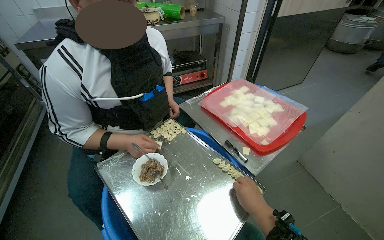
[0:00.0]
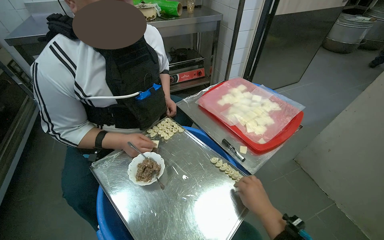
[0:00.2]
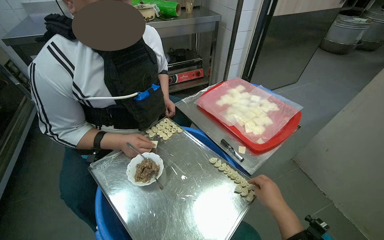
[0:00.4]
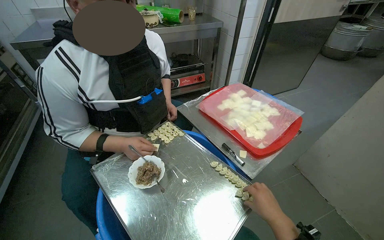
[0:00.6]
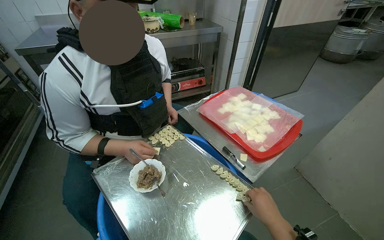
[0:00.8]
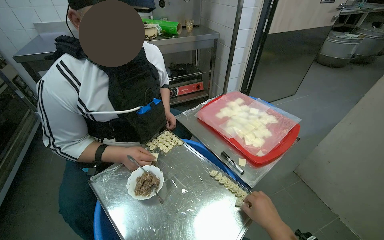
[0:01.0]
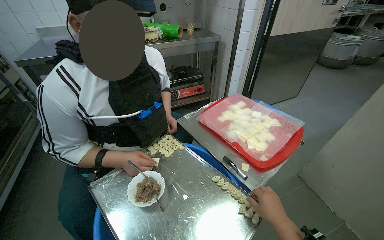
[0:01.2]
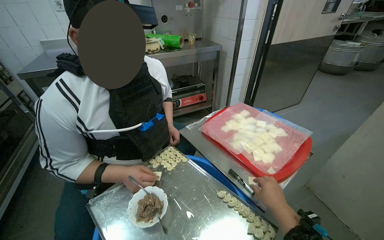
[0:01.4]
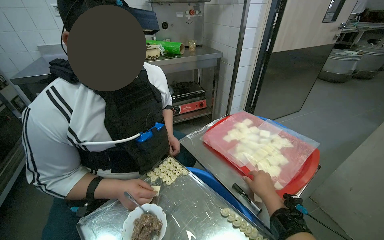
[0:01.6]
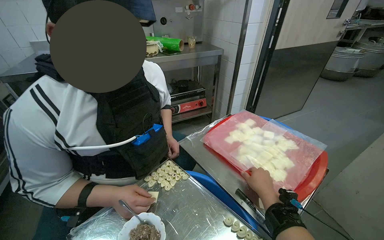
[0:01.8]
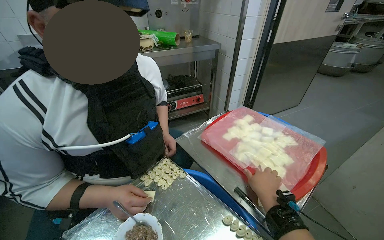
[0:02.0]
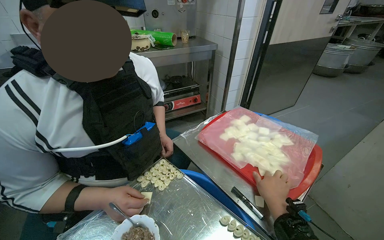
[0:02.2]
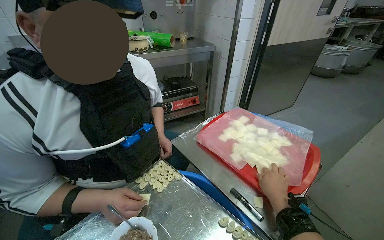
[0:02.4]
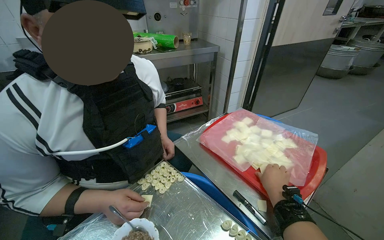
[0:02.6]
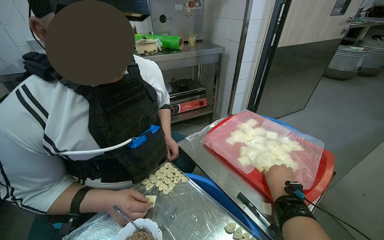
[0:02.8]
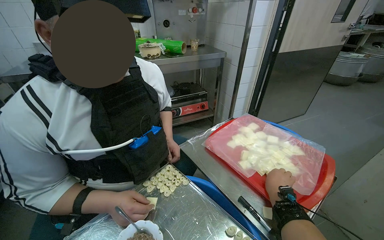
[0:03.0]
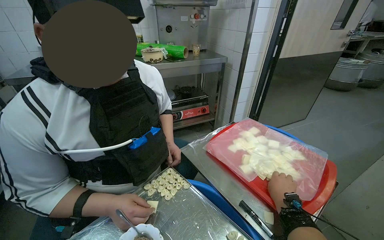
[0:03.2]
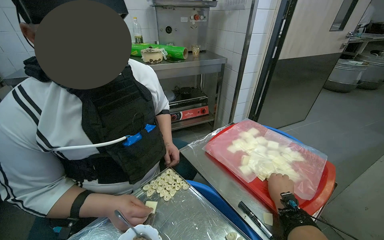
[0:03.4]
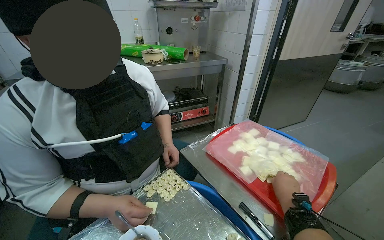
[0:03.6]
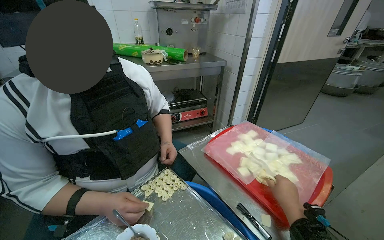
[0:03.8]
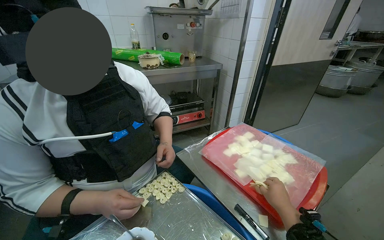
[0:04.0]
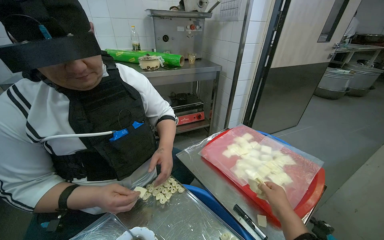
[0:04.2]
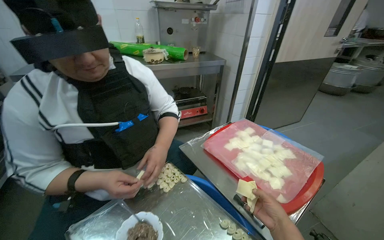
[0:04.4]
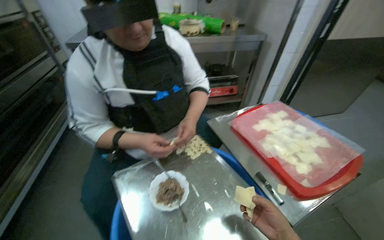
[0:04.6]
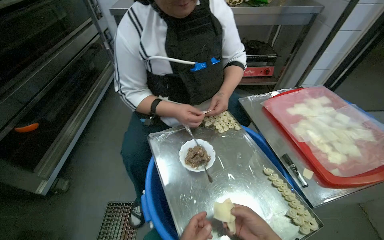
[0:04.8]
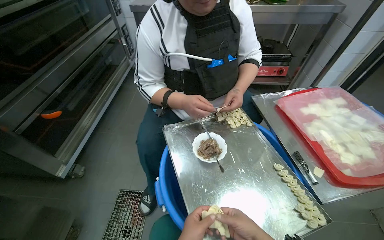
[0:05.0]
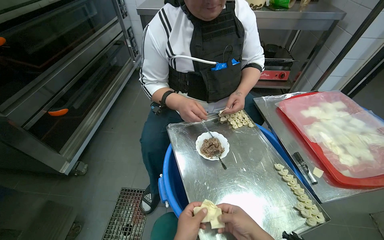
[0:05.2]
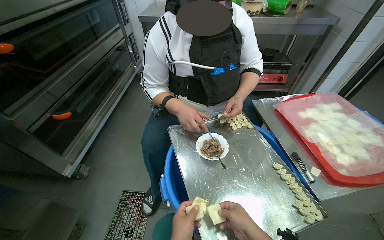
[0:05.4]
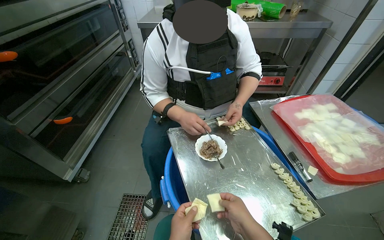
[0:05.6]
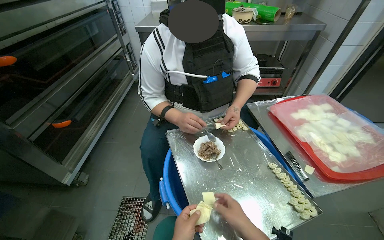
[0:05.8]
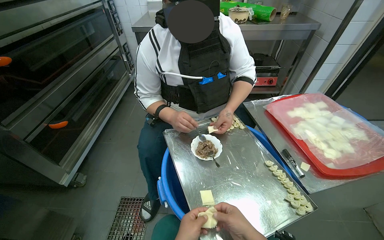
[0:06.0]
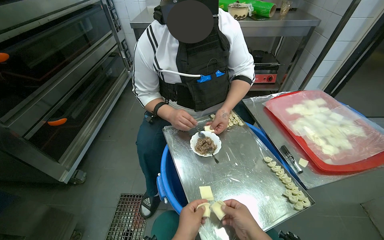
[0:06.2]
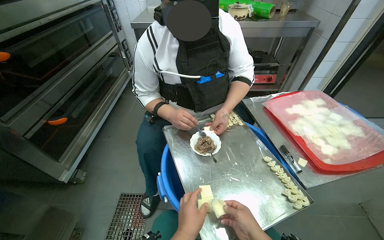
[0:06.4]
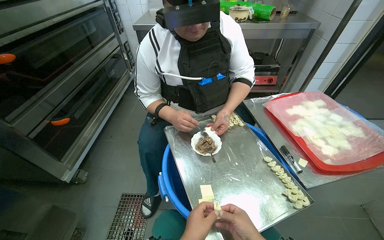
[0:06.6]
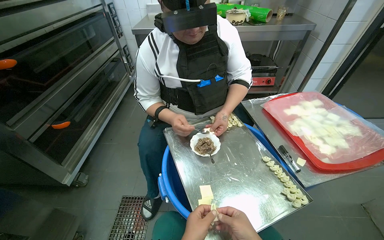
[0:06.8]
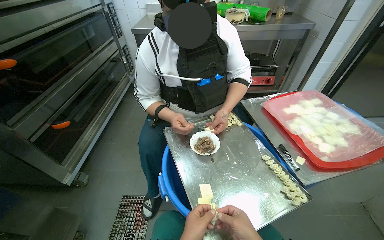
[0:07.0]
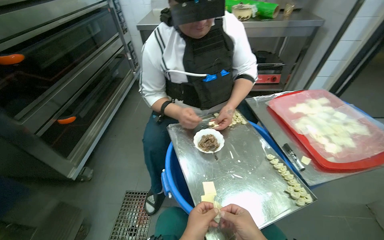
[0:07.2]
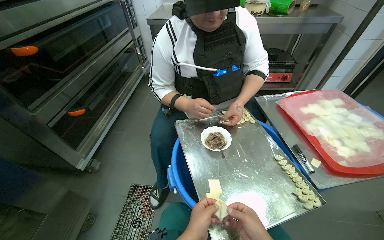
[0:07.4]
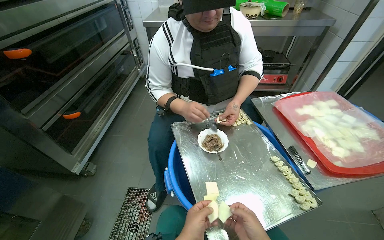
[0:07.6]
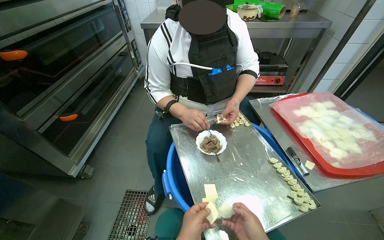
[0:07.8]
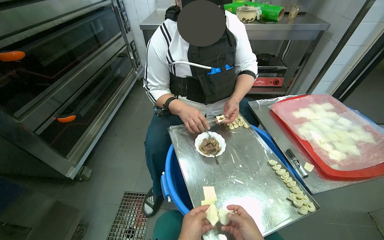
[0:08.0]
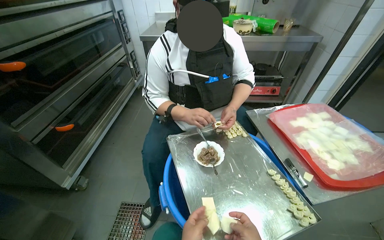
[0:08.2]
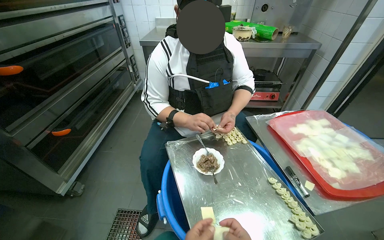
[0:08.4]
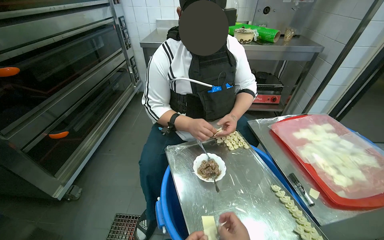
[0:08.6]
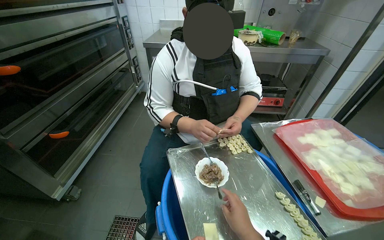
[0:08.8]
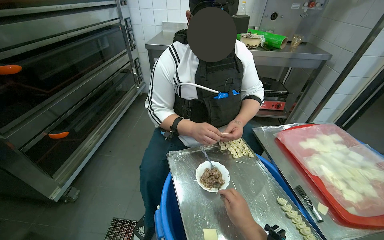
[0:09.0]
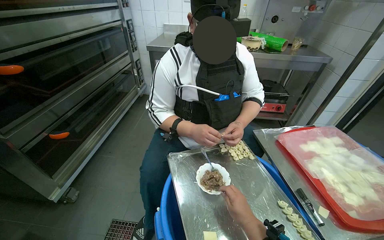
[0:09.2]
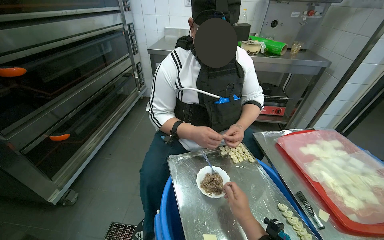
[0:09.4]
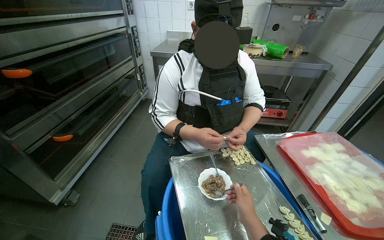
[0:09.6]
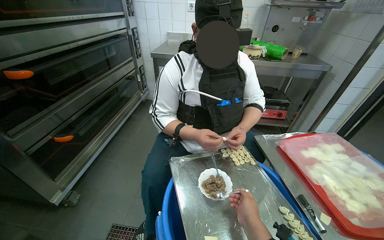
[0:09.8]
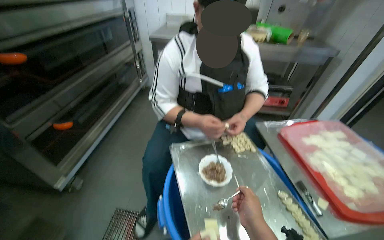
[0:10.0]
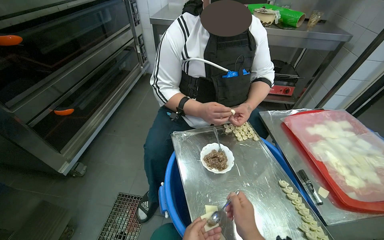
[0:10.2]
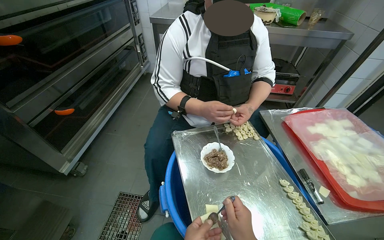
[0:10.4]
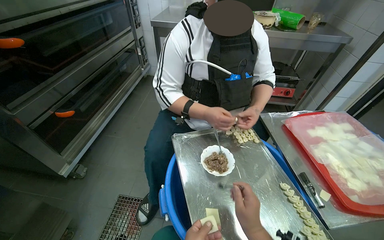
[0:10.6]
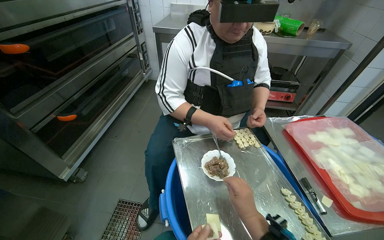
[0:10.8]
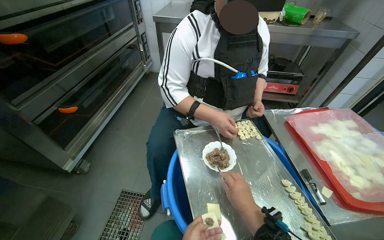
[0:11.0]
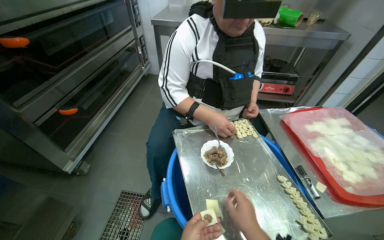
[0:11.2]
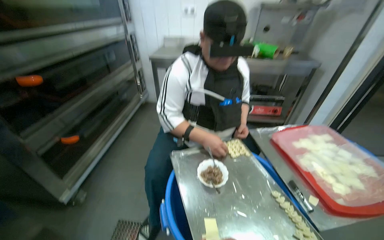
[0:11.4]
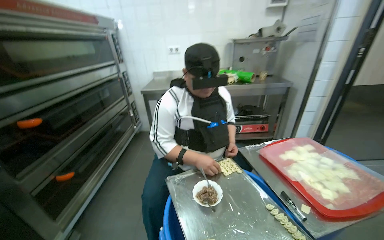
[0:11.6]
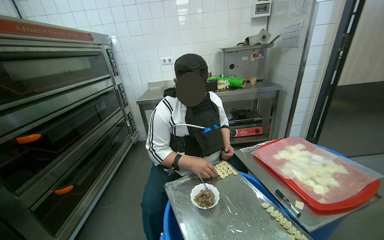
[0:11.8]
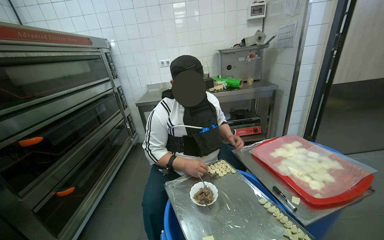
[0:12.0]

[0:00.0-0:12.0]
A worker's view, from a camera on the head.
Job: preparing food.
The whole recording: Preparing dumplings with filling. The worker continues to prepare dumplings by adding filling to dough pieces and shaping them.
0:00.0 to 0:01.6: The right hand travels farther from the camera by some 15 cm.
0:03.0 to 0:04.4: The right hand shifts some 10 cm nearer to the camera.
0:04.4 to 0:06.0: The head turns to the left by roughly 20 degrees.
0:10.4 to 0:12.0: The view tilts some 25 degrees upward.

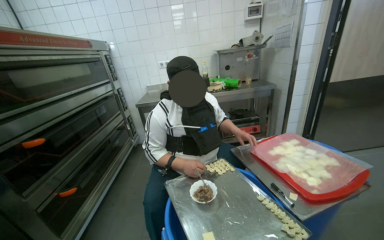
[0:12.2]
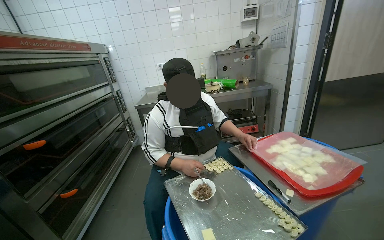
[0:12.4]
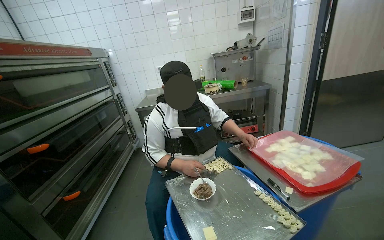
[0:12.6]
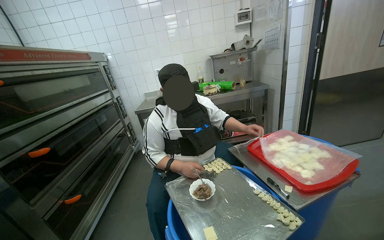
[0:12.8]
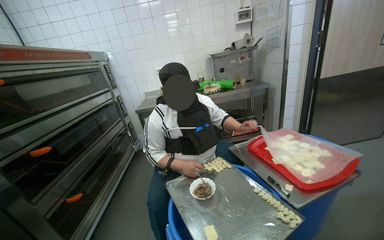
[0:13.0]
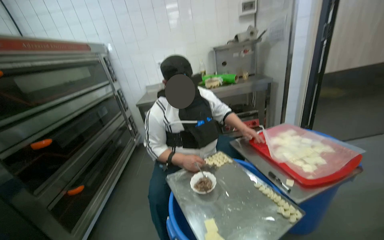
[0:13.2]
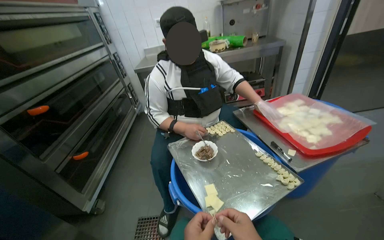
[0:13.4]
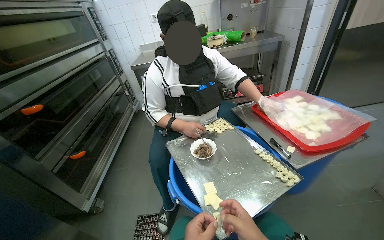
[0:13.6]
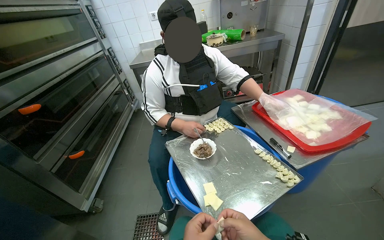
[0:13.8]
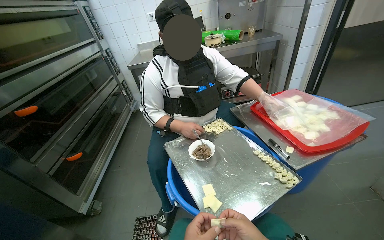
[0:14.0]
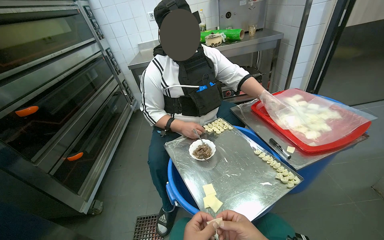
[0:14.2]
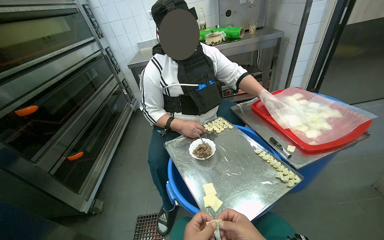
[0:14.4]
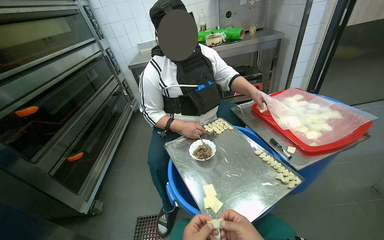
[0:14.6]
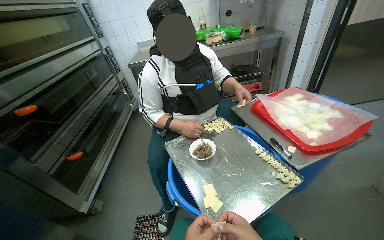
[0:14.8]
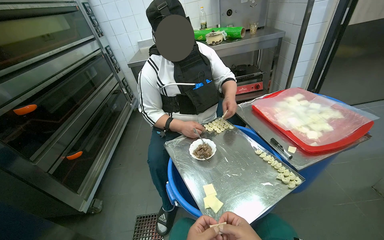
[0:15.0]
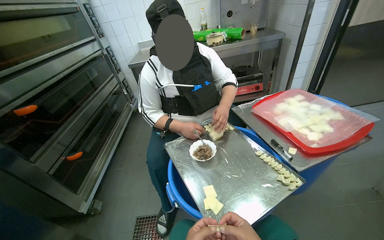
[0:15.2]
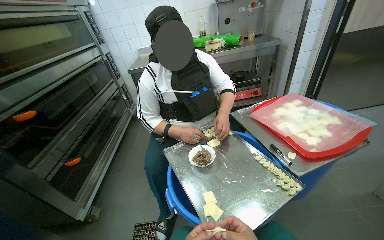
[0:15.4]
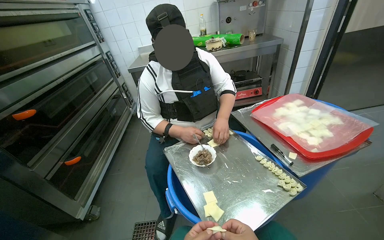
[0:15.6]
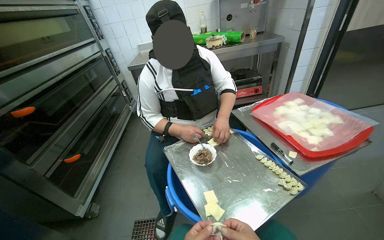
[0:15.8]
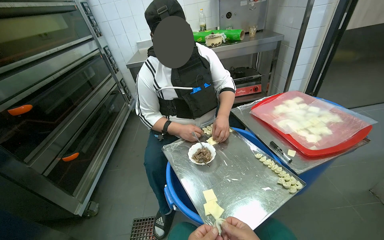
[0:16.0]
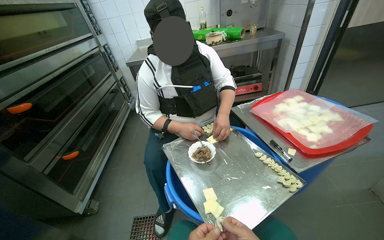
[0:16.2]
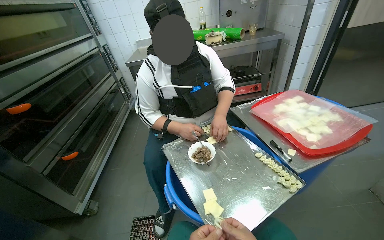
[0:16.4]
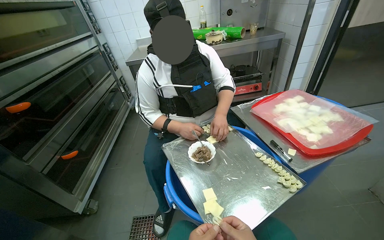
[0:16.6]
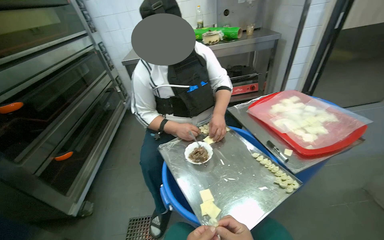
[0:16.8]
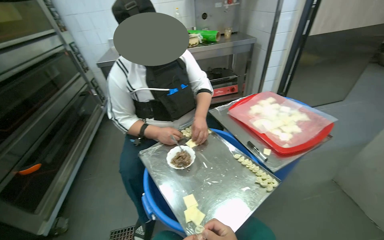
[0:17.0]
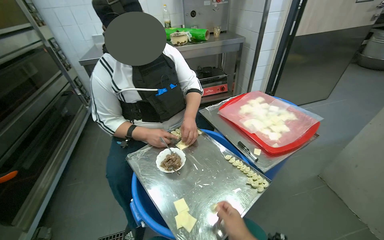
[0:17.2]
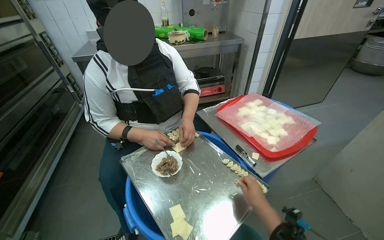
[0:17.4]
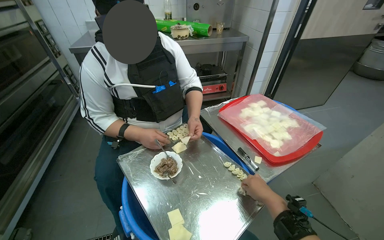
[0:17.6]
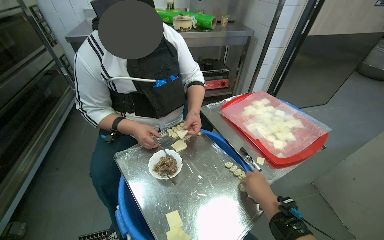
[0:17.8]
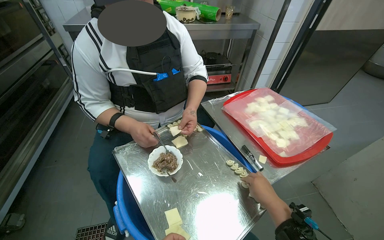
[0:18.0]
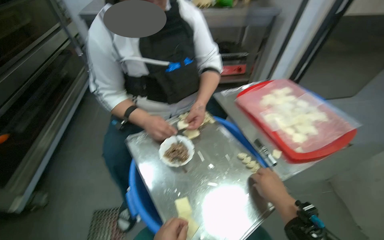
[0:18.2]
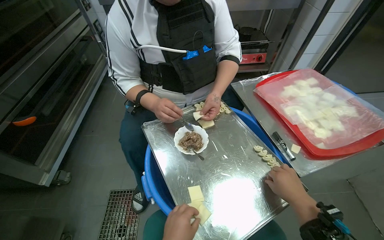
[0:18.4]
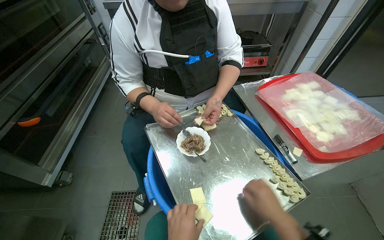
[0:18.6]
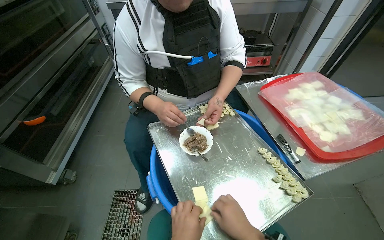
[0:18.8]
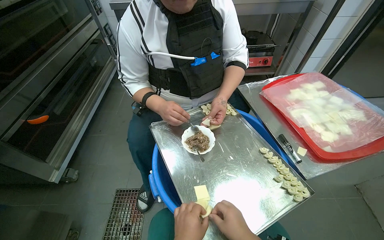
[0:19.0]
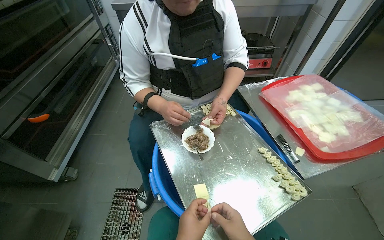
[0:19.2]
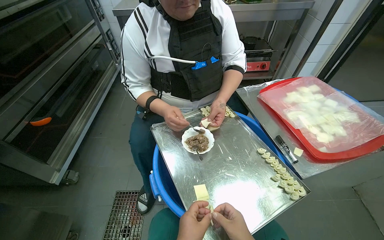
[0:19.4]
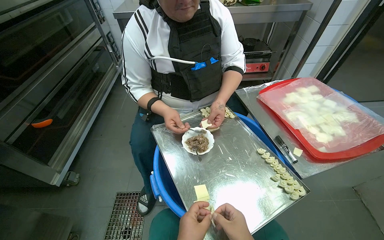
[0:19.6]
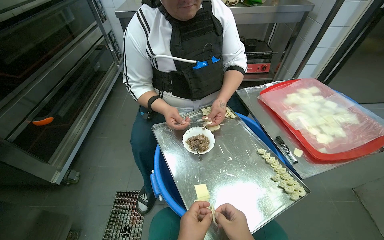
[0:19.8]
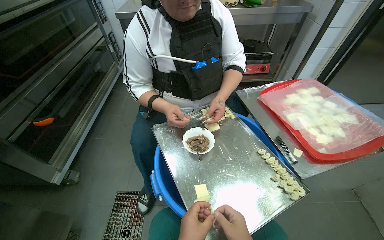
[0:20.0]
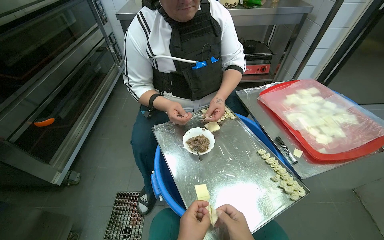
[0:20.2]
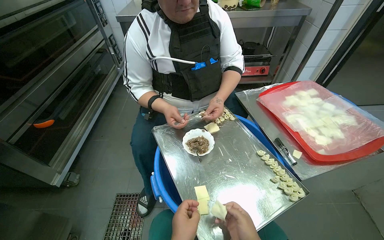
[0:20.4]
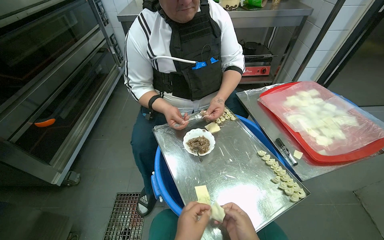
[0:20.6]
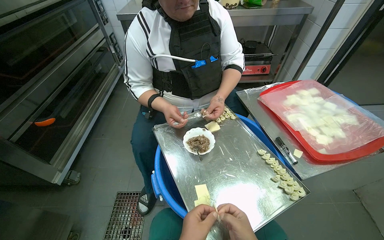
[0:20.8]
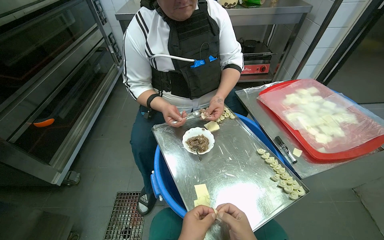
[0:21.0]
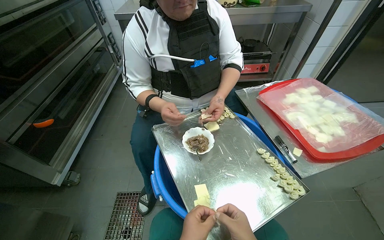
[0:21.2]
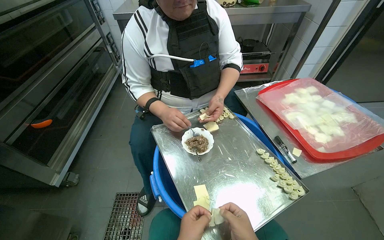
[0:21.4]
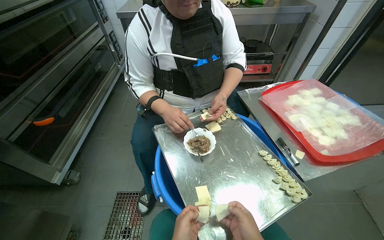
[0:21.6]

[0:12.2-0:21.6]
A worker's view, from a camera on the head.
Job: preparing food.
The whole recording: Preparing dumplings with filling. The worker continues to prepare dumplings by adding filling to dough pieces and shaping them.
0:12.2 to 0:13.8: The camera pitches downward, by some 15 degrees.
0:17.0 to 0:18.4: The view tilts approximately 15 degrees downward.
